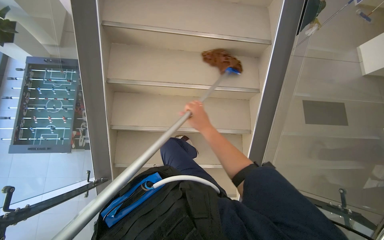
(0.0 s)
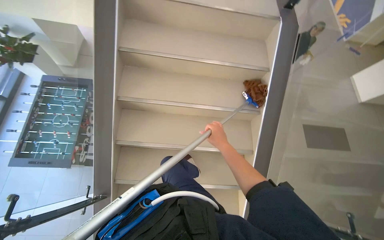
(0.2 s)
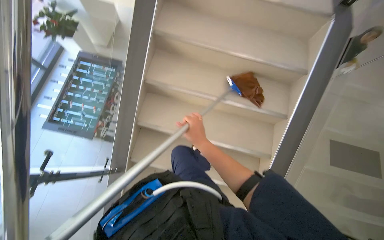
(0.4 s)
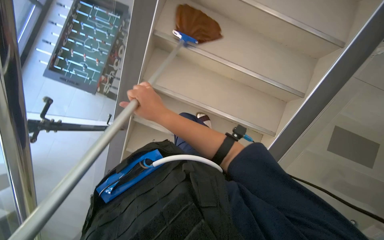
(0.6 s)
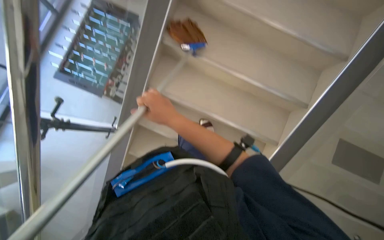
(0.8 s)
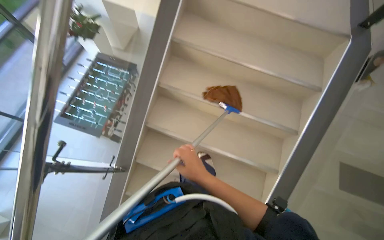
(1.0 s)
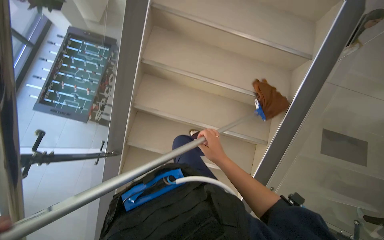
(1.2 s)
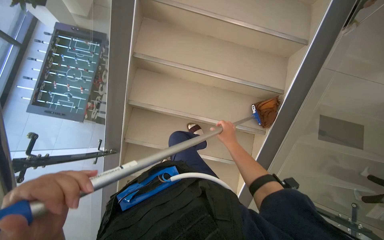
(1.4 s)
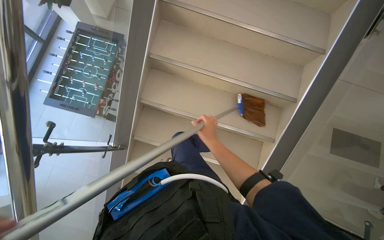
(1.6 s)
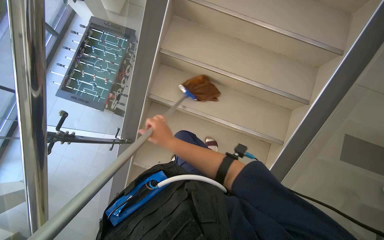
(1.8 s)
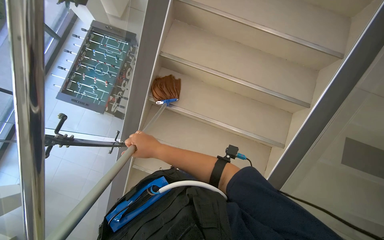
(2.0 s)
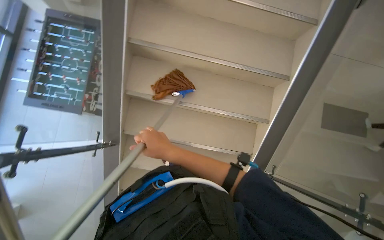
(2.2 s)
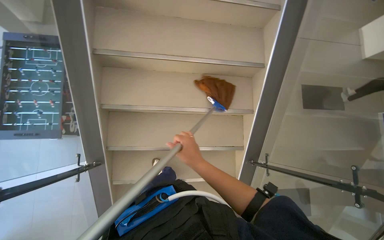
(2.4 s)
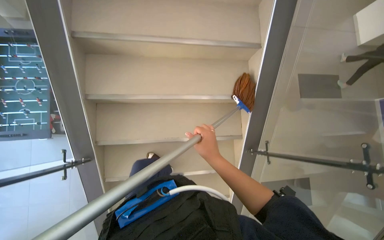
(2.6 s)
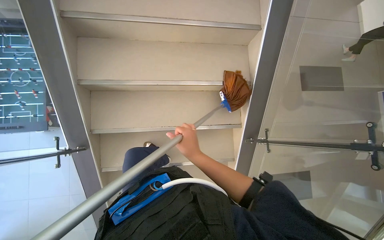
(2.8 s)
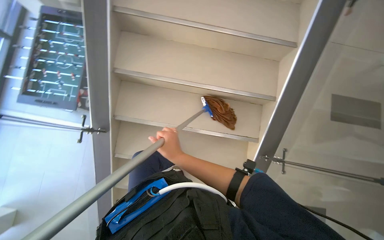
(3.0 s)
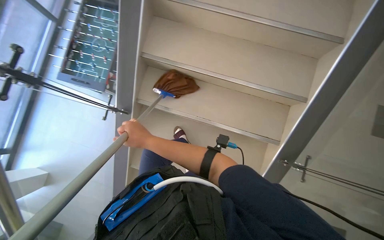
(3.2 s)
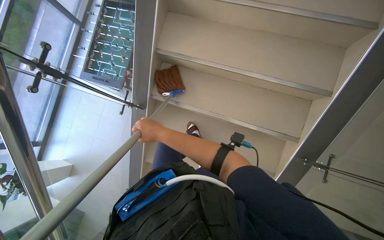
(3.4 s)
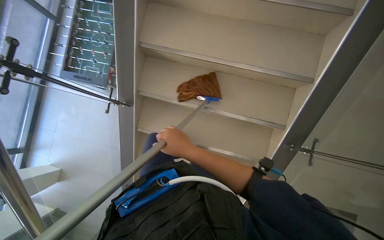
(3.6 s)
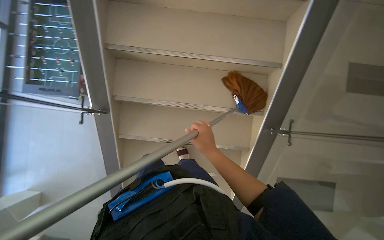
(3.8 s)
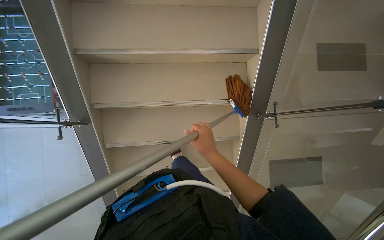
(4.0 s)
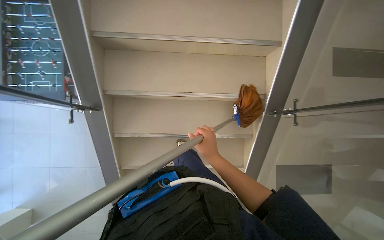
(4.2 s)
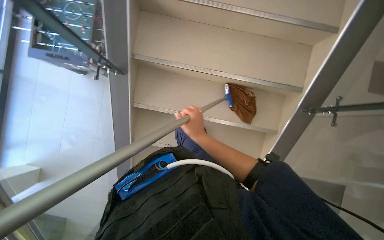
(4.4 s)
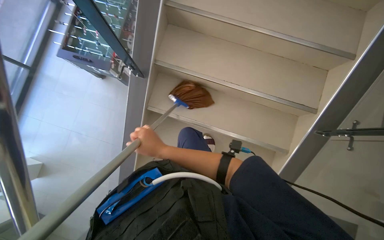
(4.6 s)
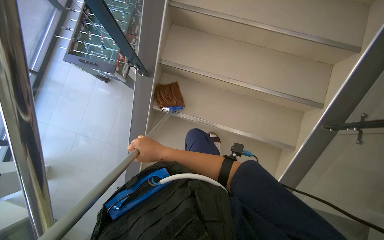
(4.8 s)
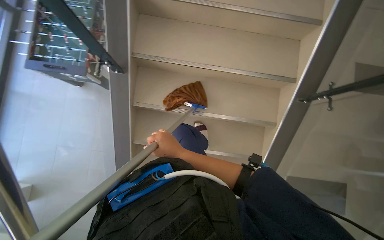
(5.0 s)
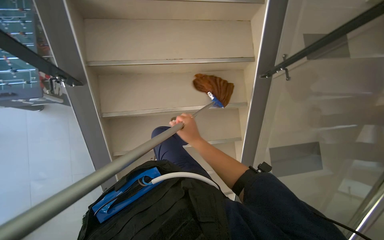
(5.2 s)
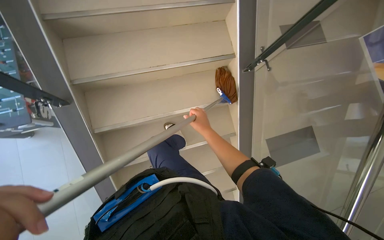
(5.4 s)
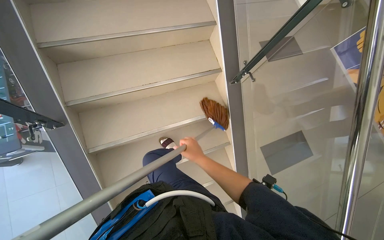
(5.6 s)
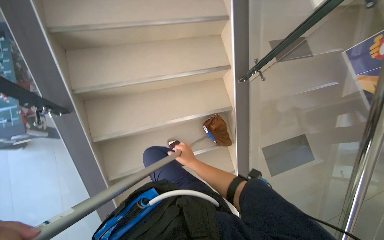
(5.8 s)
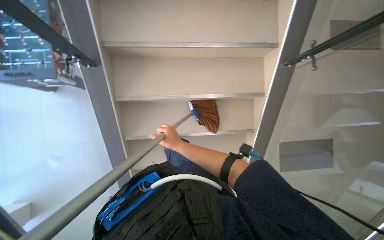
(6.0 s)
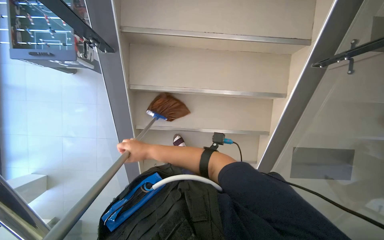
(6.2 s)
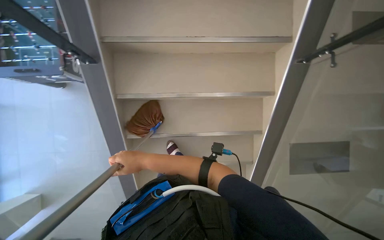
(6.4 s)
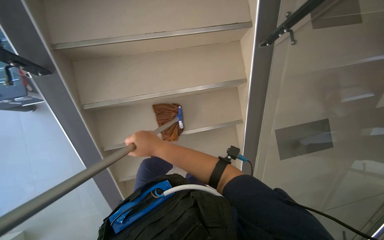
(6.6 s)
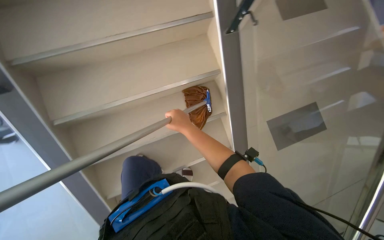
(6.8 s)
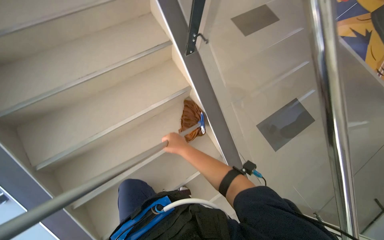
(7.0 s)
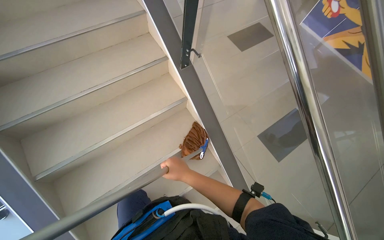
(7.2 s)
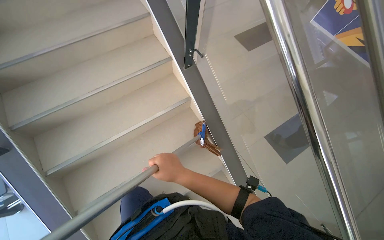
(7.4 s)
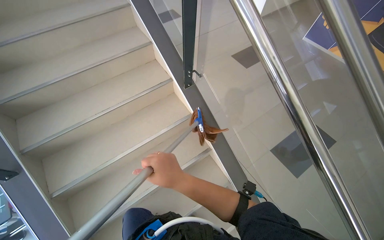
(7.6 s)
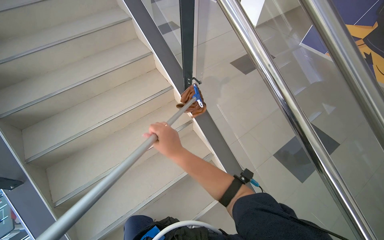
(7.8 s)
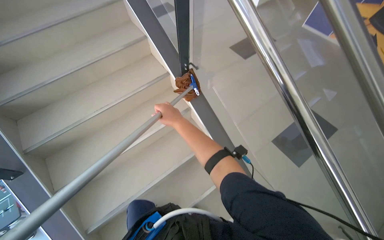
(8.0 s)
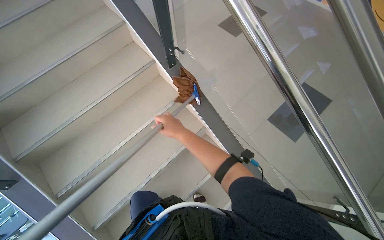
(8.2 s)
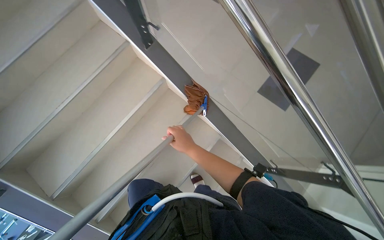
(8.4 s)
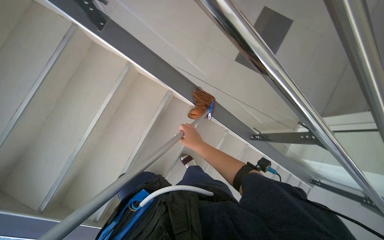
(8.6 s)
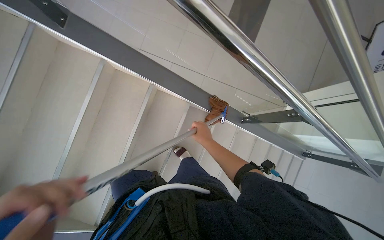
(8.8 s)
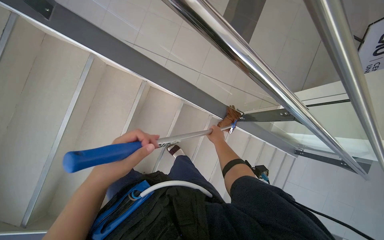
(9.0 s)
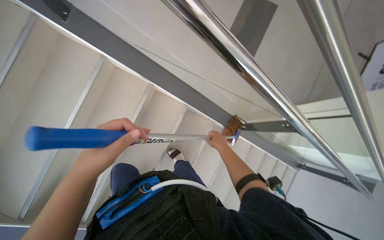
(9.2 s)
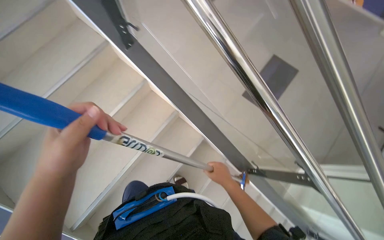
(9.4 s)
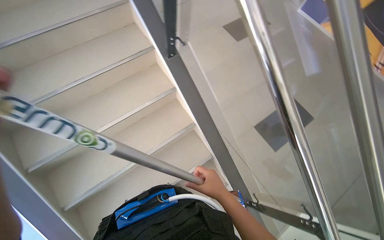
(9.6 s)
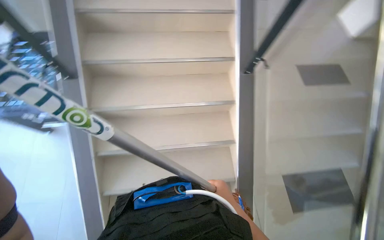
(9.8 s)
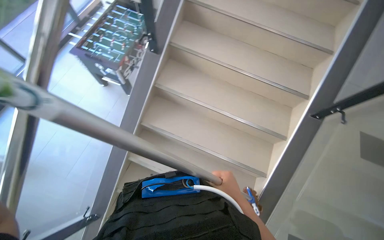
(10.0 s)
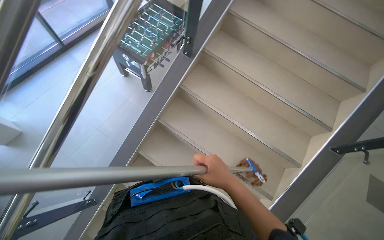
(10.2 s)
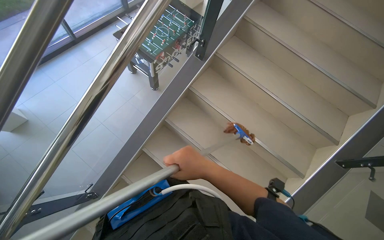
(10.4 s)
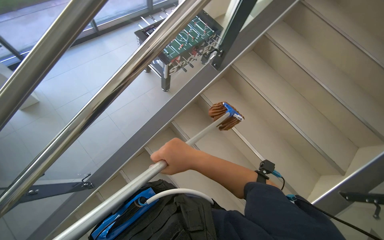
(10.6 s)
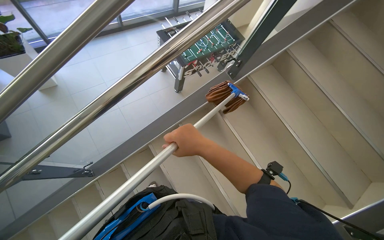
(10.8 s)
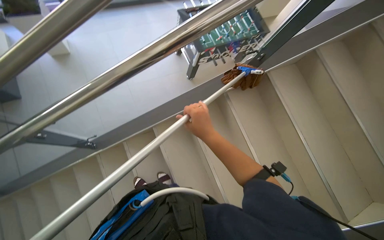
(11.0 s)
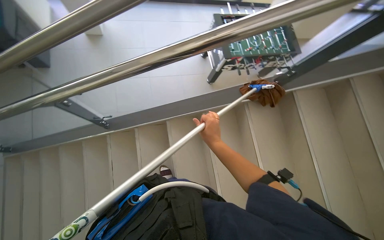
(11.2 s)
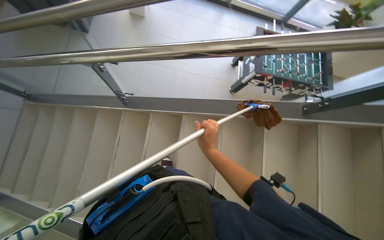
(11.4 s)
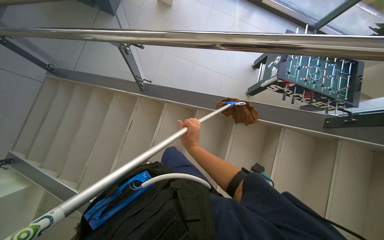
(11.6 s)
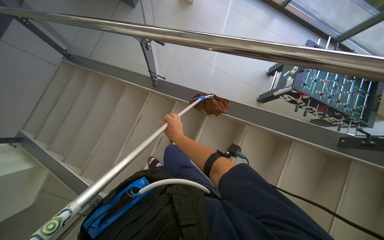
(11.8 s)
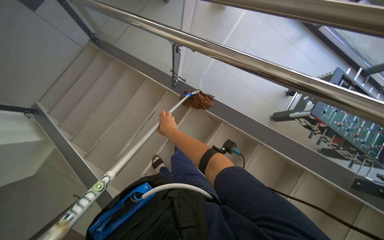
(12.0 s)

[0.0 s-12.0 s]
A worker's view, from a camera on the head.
Job: mopping floor.
The whole recording: Cleaning stairs. The worker cleans the stairs with a mop, moving downwards.
1.6 to 3.0 s: The right hand swings left and right, about 20 cm each way, with 2 reversals.
6.0 to 7.6 s: The camera is carried roughly 50 cm. The wearer looks roughly 25 degrees further upward. The scene turns some 35 degrees counterclockwise in the picture.
7.6 to 9.0 s: The wearer looks some 35 degrees further to the right. The view tilts about 30 degrees downward.
9.0 to 10.4 s: The head turns to the left by approximately 65 degrees. The camera pitches upward, by some 15 degrees.
10.4 to 12.0 s: The wearer's head swings approximately 85 degrees to the left.

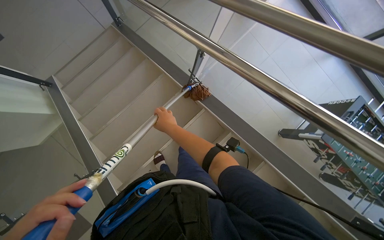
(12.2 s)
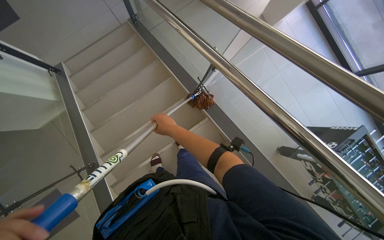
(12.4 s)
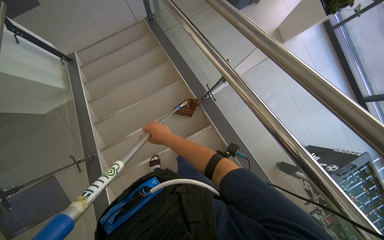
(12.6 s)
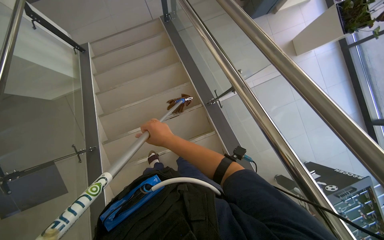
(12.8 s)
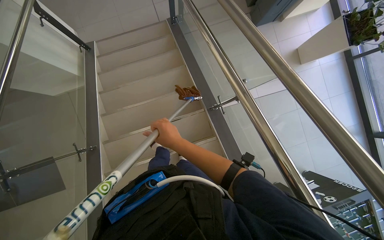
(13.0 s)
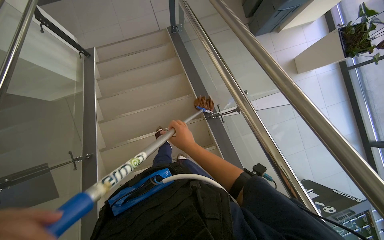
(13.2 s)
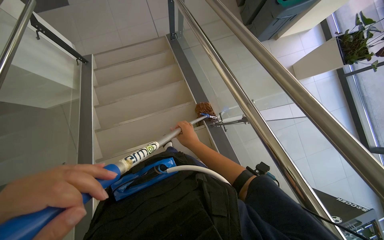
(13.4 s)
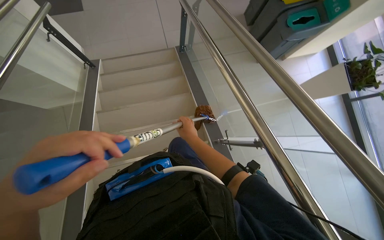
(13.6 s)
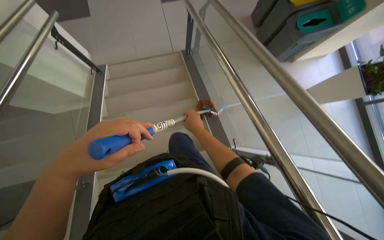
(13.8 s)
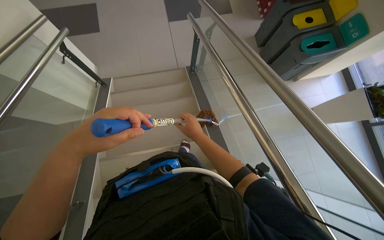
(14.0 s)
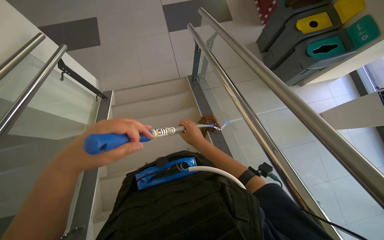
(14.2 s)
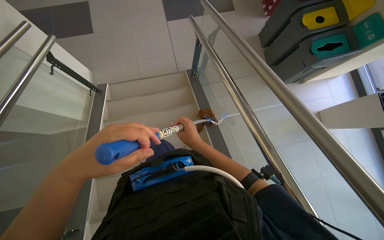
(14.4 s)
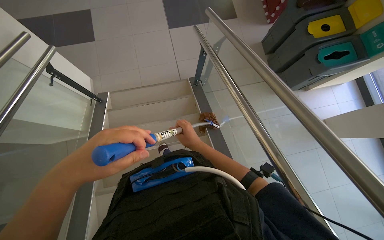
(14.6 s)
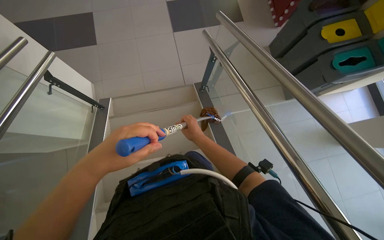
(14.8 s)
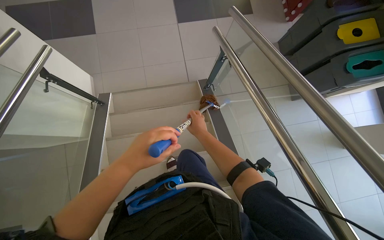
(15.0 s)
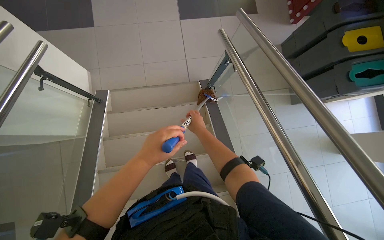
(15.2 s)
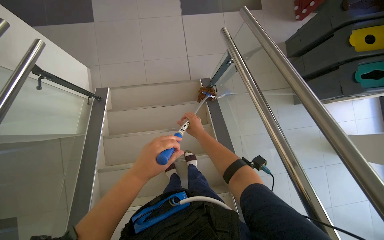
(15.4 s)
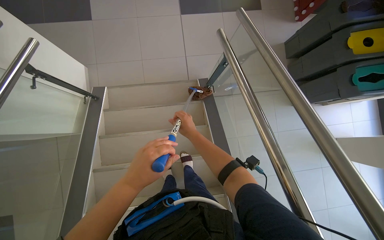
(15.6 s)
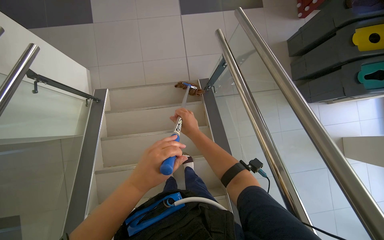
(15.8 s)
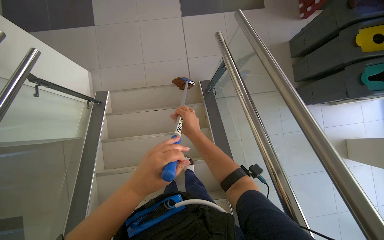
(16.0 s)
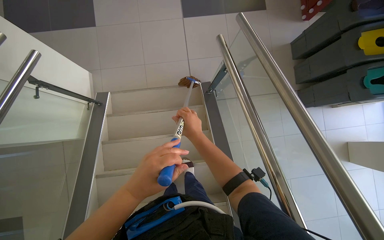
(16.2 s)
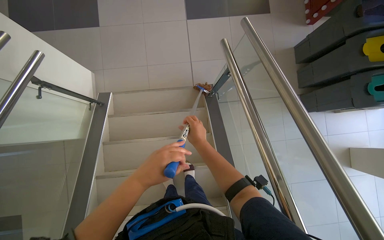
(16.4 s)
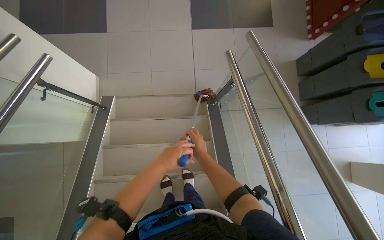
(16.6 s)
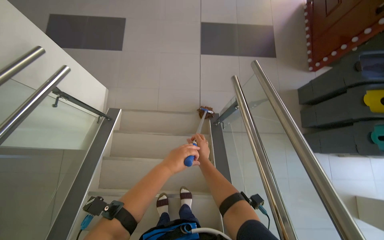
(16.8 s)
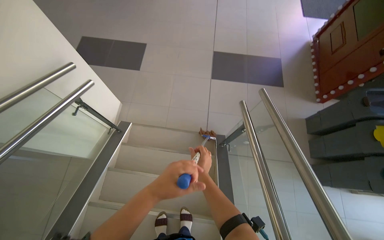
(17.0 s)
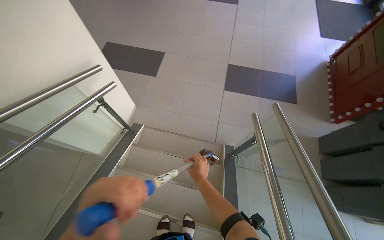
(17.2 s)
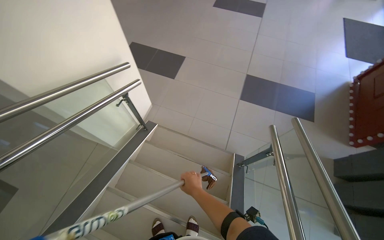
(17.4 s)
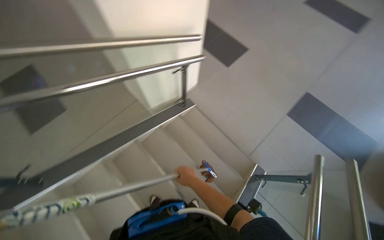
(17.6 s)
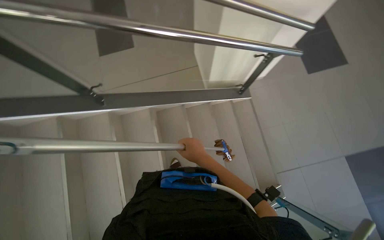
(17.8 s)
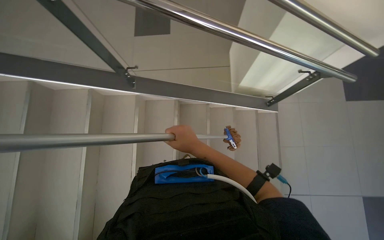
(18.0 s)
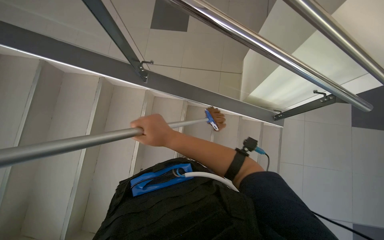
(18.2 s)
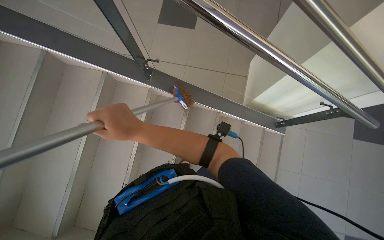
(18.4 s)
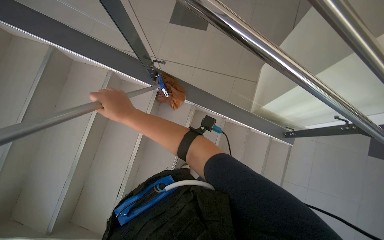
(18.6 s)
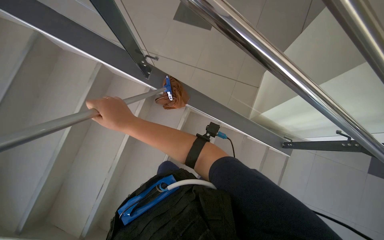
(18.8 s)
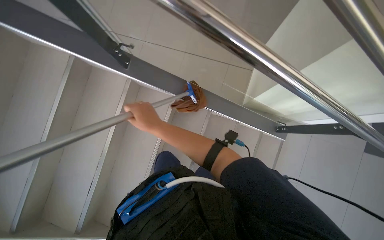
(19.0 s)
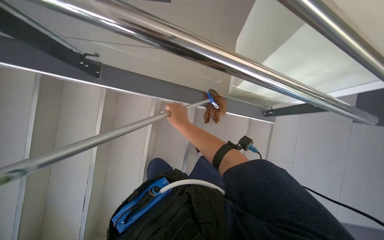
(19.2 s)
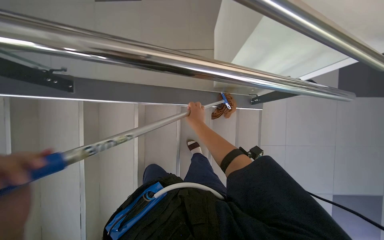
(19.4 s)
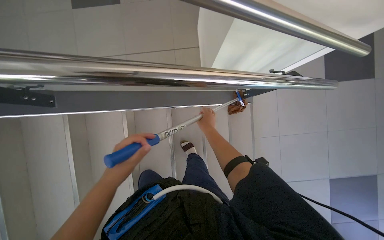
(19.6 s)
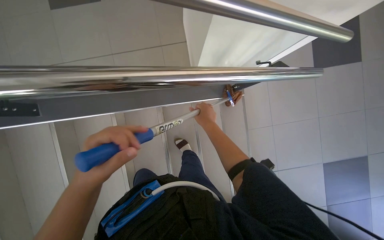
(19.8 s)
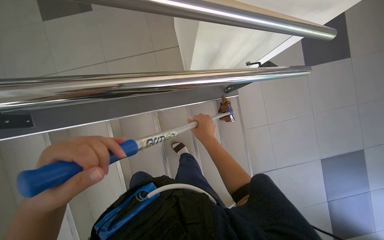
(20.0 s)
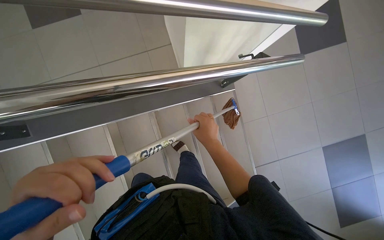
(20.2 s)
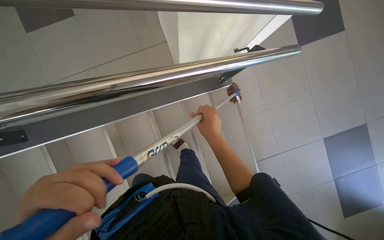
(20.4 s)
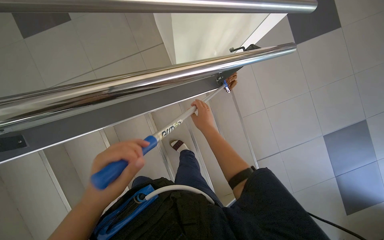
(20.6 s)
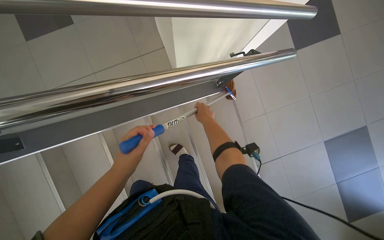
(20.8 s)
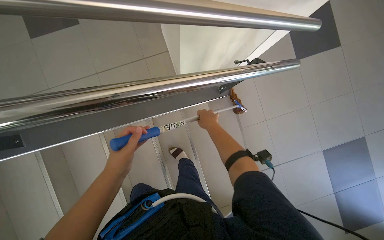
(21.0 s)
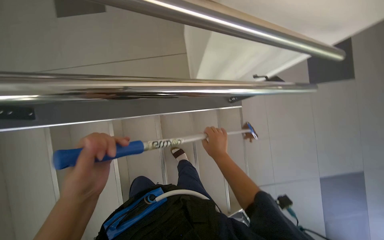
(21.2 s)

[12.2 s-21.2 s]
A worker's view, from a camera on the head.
Job: mopping floor.
The whole recording: Cleaning stairs. The worker cleans the stairs with a mop, moving downwards.
12.2 to 13.8 s: Everything in view rotates about 30 degrees clockwise. The right hand reaches roughly 10 cm nearer to the camera, then returns.
13.8 to 15.2 s: The head travels approximately 80 cm.
15.2 to 16.6 s: The left hand heads farther from the camera, covering some 20 cm.
16.6 to 18.2 s: The wearer's head swings approximately 105 degrees to the left.
18.2 to 19.8 s: The camera travels about 50 cm. The camera pitches downward, by approximately 10 degrees.
